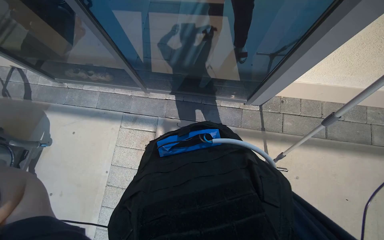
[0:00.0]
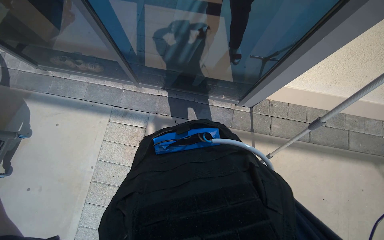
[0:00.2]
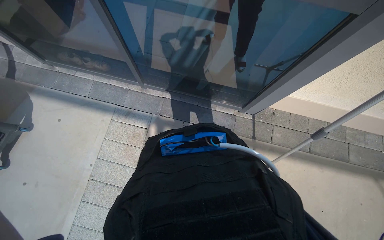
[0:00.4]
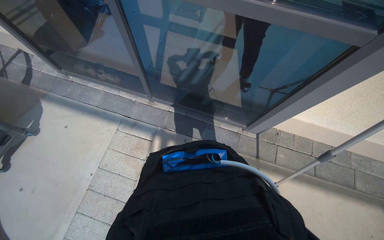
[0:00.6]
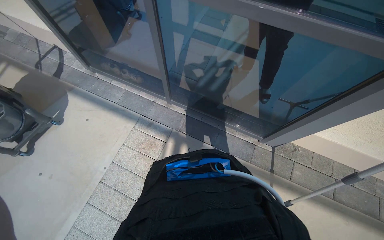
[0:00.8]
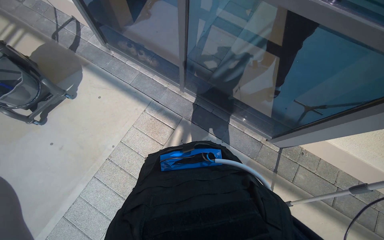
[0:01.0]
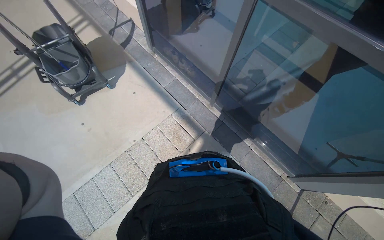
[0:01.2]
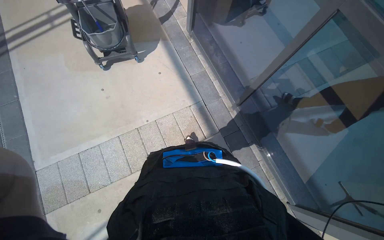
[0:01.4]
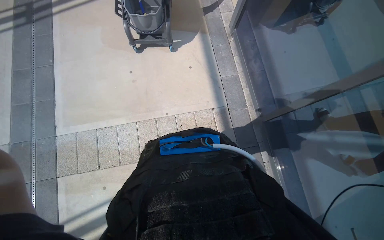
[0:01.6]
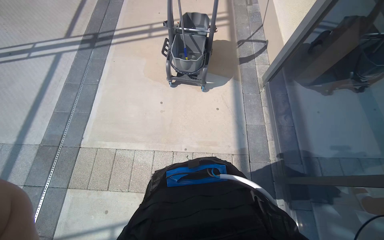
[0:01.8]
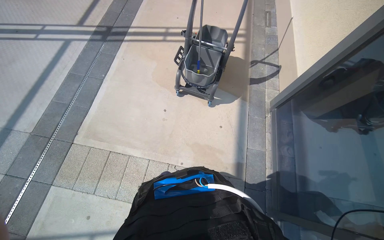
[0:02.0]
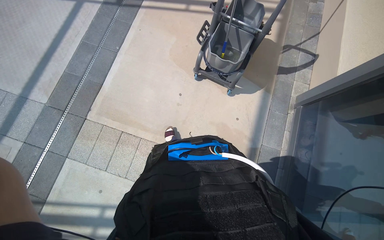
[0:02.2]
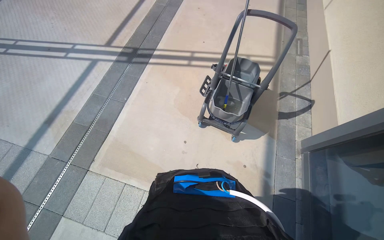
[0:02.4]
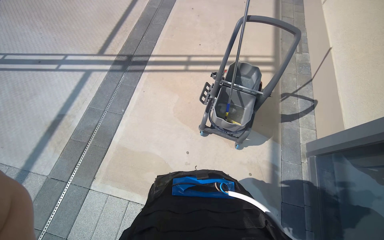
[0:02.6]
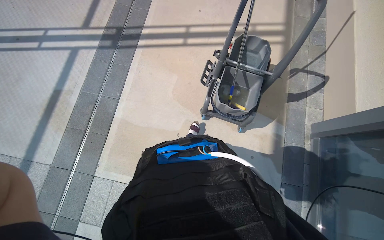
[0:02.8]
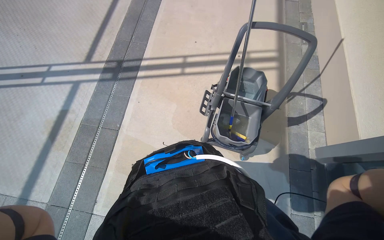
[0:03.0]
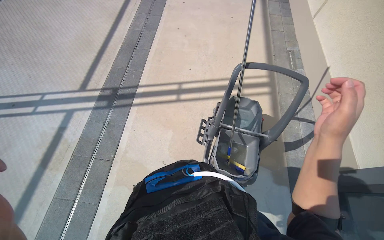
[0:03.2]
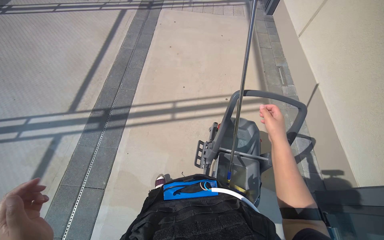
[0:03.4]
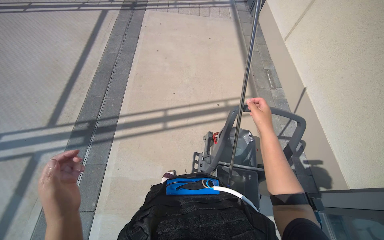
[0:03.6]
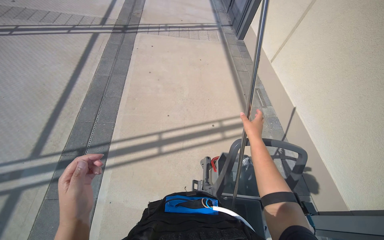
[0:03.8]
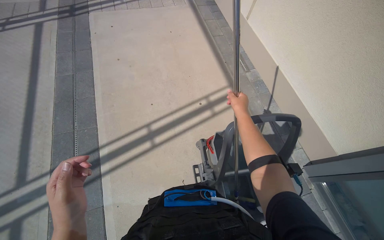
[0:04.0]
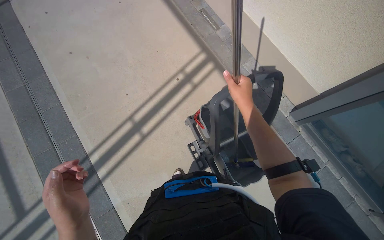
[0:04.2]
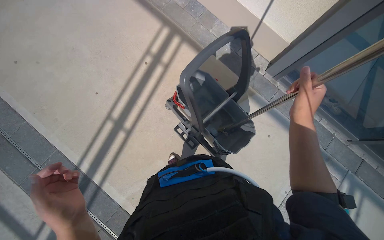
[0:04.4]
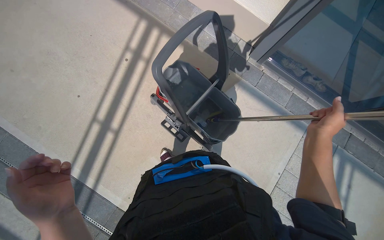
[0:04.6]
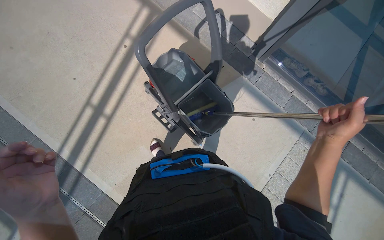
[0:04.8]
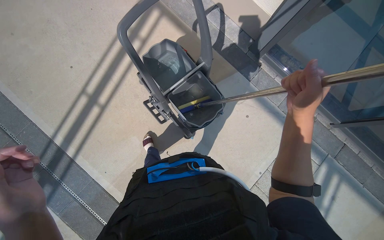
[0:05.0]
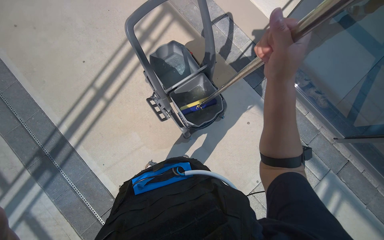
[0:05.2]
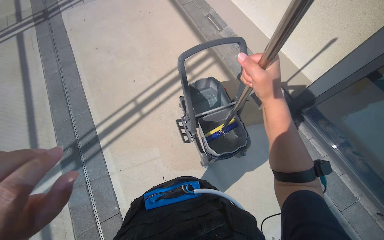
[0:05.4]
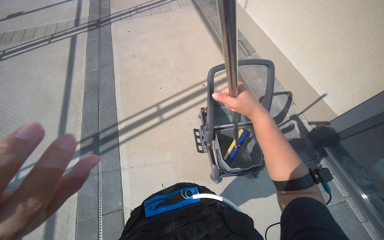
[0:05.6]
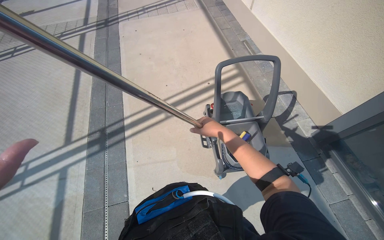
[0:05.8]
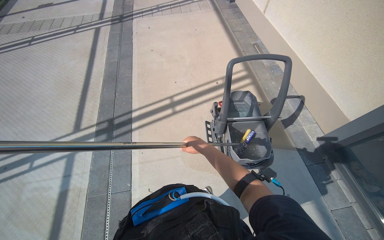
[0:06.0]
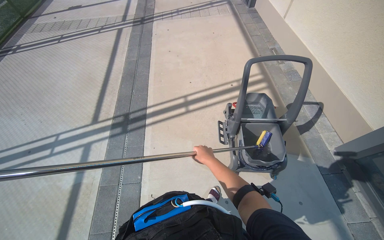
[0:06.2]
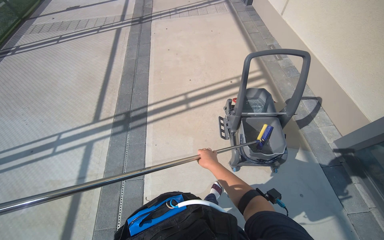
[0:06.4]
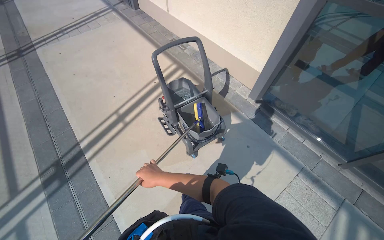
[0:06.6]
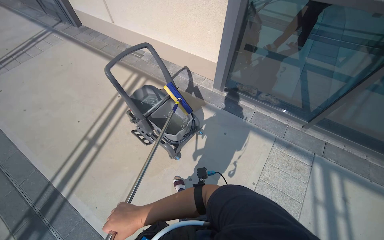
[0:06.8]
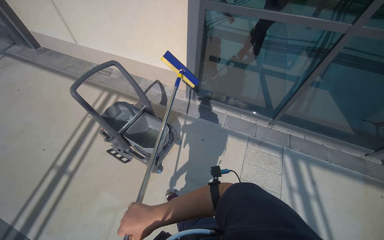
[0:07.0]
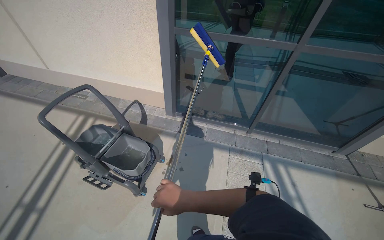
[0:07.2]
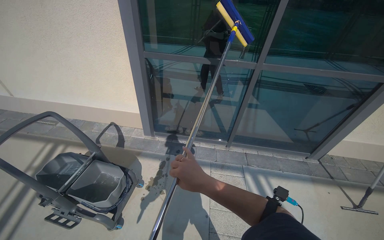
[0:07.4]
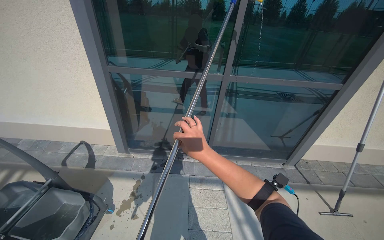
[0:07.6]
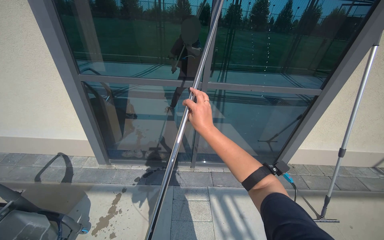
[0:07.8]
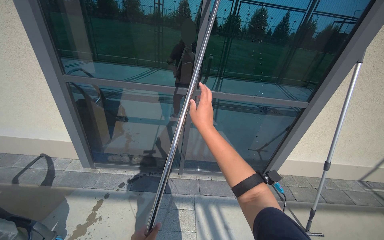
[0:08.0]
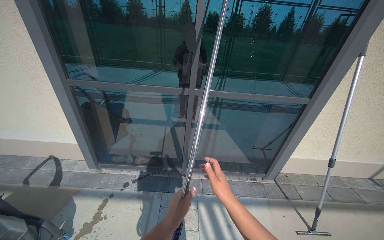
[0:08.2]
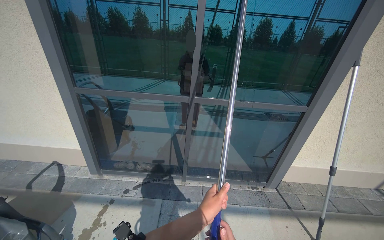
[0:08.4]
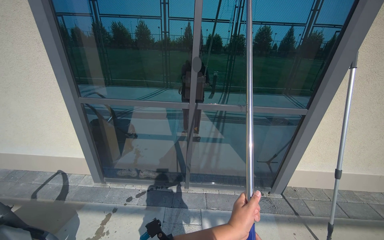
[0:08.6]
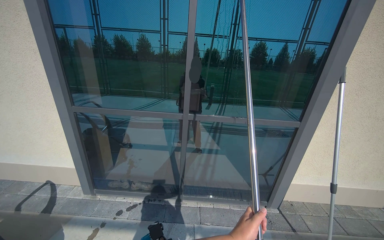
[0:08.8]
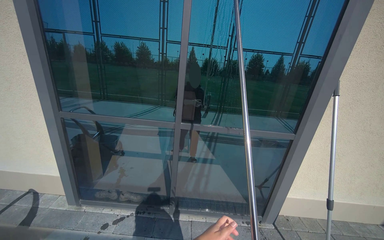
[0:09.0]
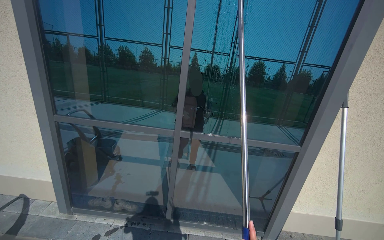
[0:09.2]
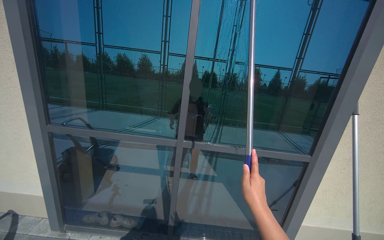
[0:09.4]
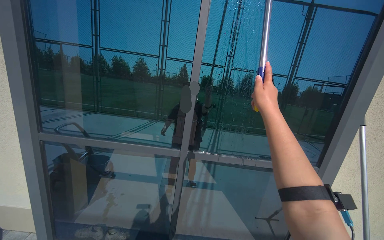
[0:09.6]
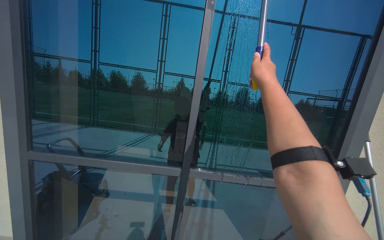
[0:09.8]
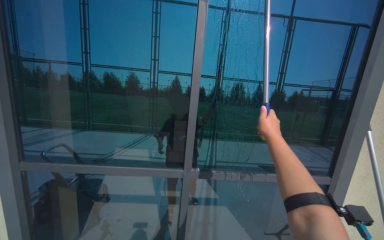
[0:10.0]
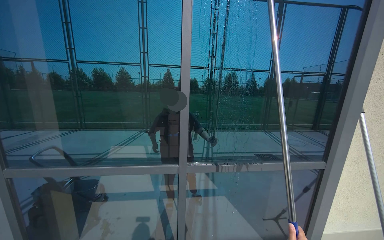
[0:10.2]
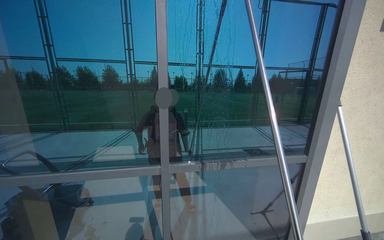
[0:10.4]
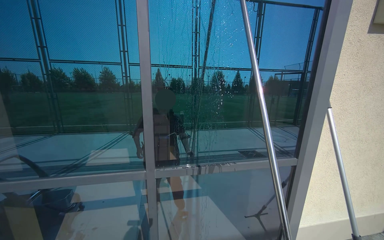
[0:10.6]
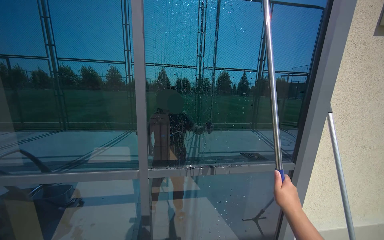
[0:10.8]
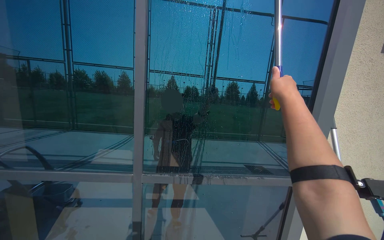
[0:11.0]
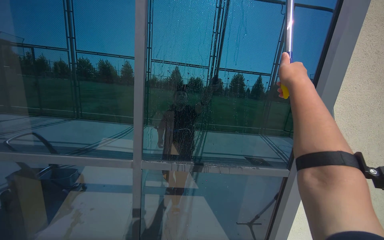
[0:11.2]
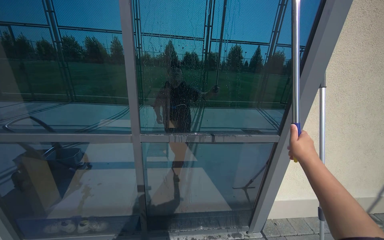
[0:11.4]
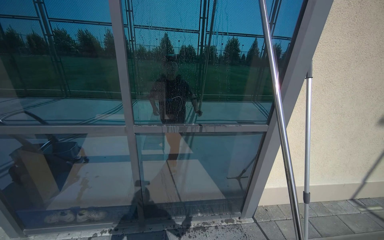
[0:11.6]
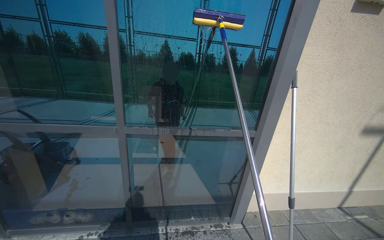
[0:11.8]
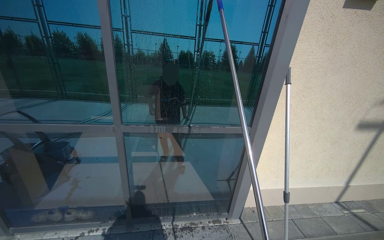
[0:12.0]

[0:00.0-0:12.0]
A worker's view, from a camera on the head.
Job: cleaning windows.
The whole recording: Scrubbing glass door with pole scrubber. The worker scrubs the glass door using a scrubber attached to a long pole.
0:00.0 to 0:01.6: The head travels some 50 cm. The wearer looks about 70 degrees further to the left.
0:01.6 to 0:03.0: The head travels some 1 m.
0:03.0 to 0:04.4: The head travels about 70 cm. The wearer's head swings some 60 degrees to the right. The camera pitches downward, by about 15 degrees.
0:04.4 to 0:06.0: The camera travels approximately 60 cm. The wearer's head swings approximately 40 degrees to the left. The view tilts about 20 degrees upward.
0:06.0 to 0:07.6: The camera travels about 50 cm. The head turns to the right by about 80 degrees. The view tips upward by some 25 degrees.
0:07.6 to 0:09.0: The head travels to the right, approximately 40 cm. The wearer looks about 15 degrees further upward.
0:10.4 to 0:12.0: The wearer moves about 40 cm.

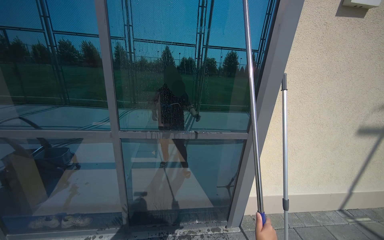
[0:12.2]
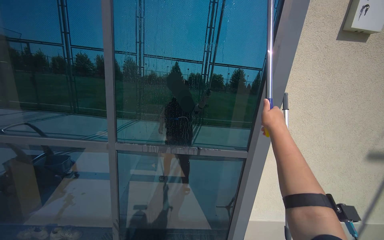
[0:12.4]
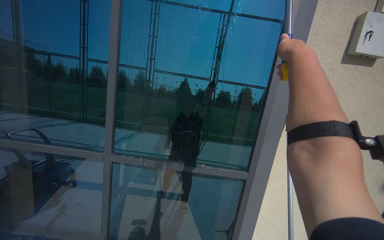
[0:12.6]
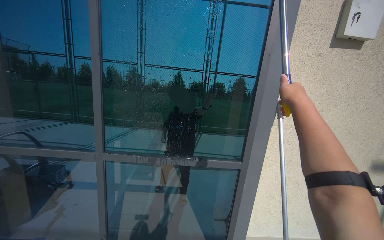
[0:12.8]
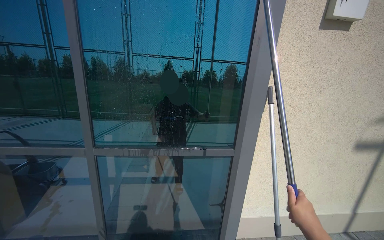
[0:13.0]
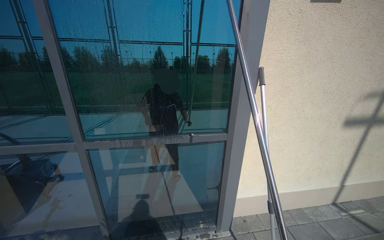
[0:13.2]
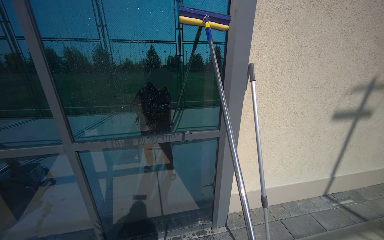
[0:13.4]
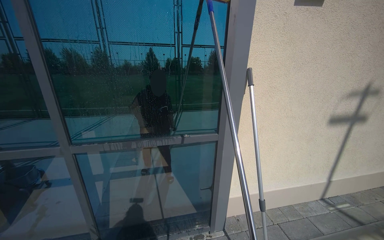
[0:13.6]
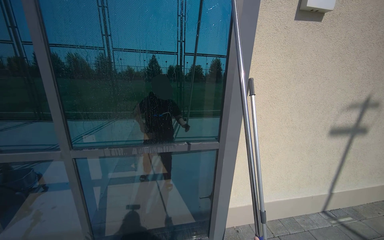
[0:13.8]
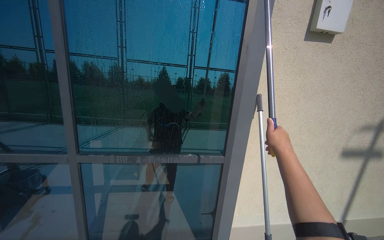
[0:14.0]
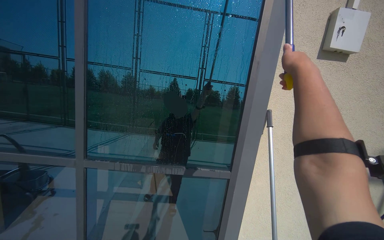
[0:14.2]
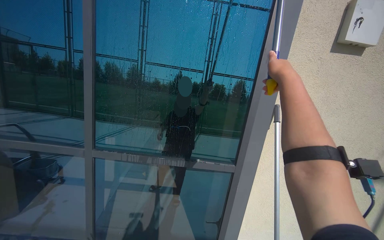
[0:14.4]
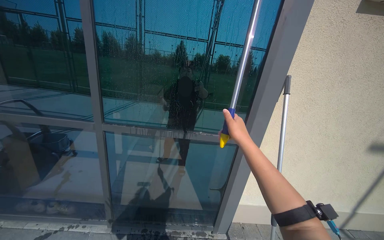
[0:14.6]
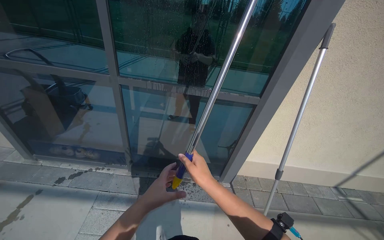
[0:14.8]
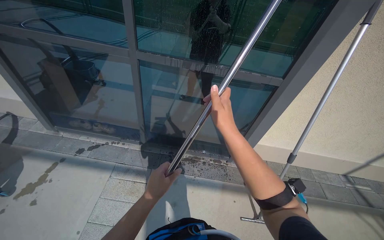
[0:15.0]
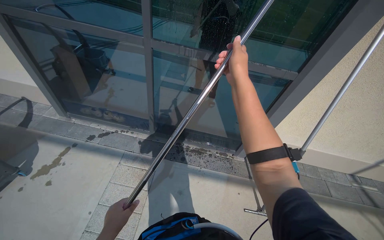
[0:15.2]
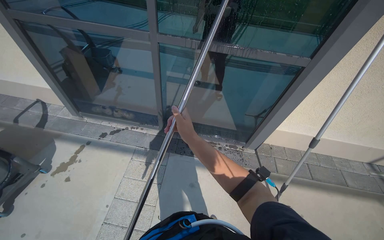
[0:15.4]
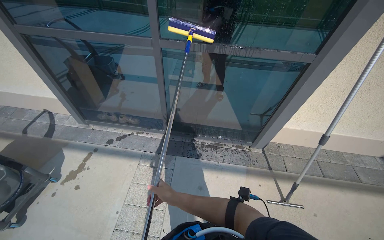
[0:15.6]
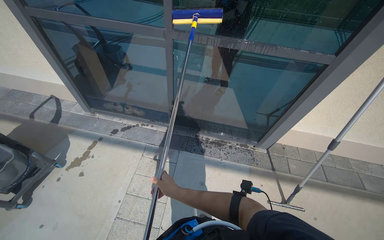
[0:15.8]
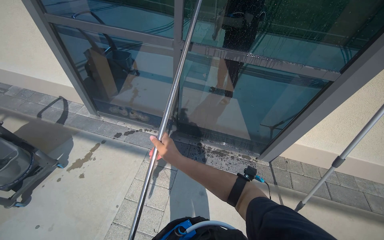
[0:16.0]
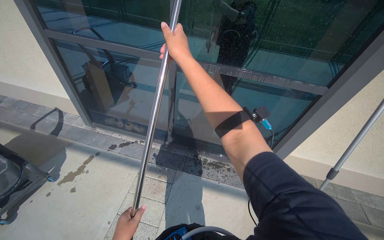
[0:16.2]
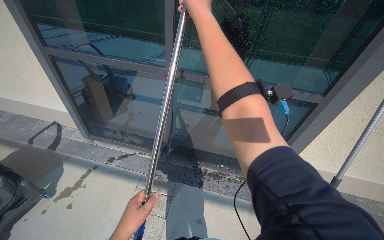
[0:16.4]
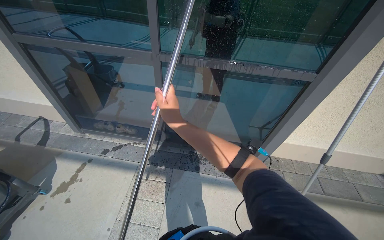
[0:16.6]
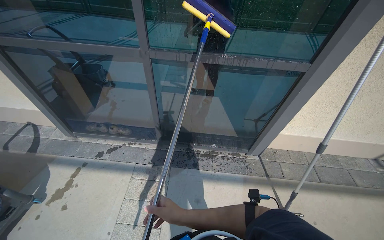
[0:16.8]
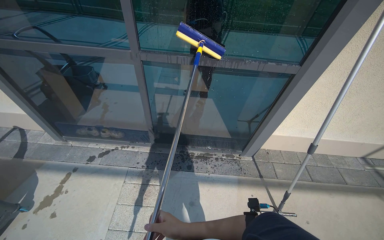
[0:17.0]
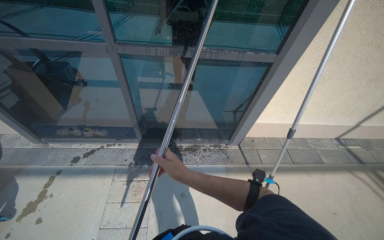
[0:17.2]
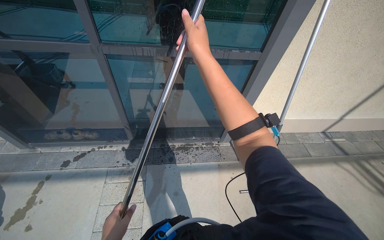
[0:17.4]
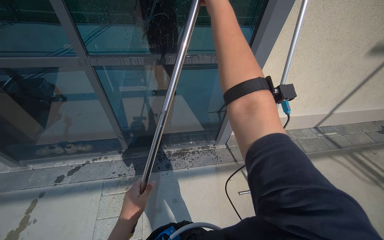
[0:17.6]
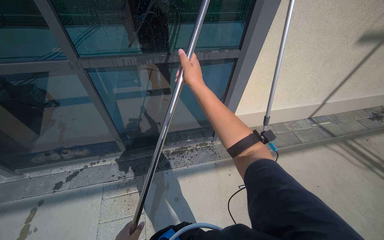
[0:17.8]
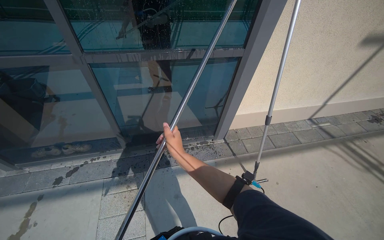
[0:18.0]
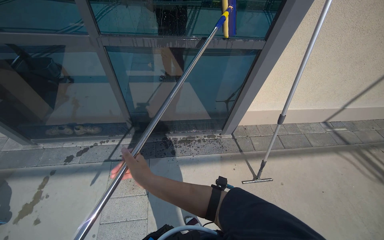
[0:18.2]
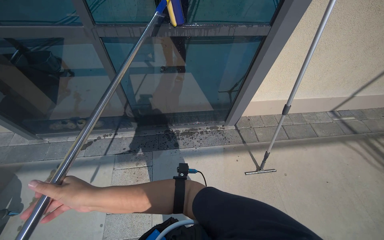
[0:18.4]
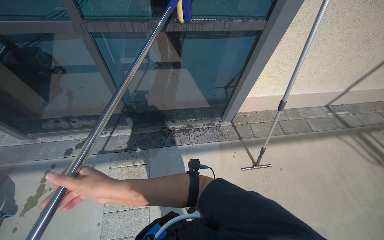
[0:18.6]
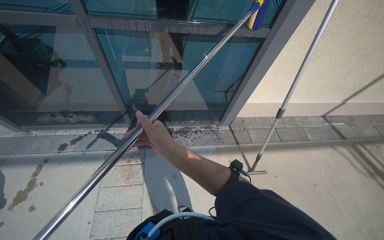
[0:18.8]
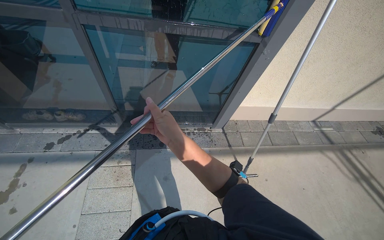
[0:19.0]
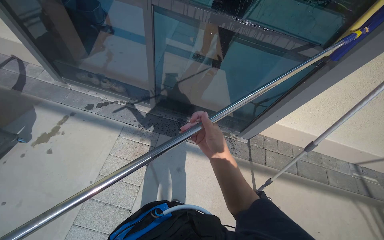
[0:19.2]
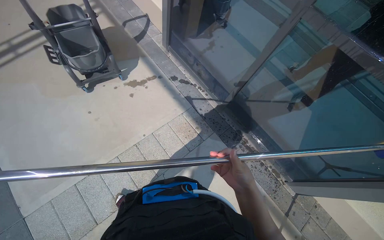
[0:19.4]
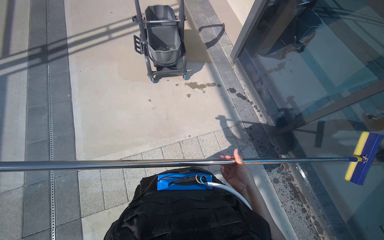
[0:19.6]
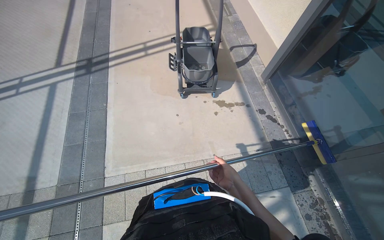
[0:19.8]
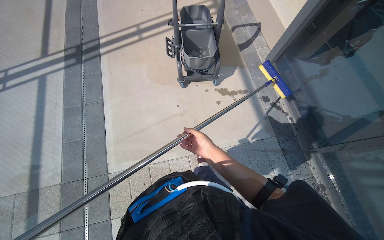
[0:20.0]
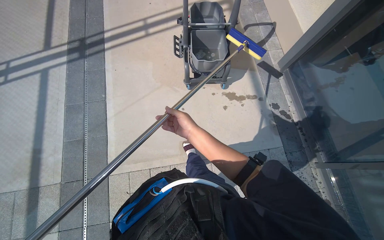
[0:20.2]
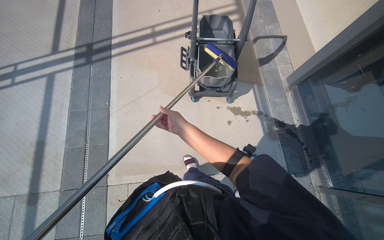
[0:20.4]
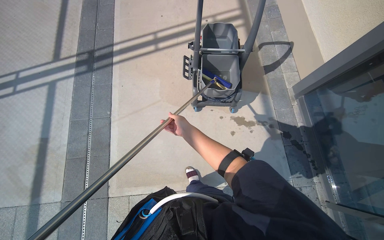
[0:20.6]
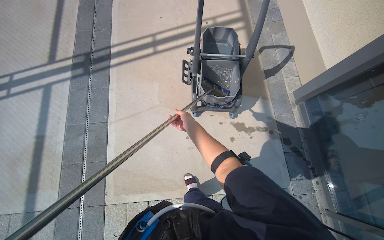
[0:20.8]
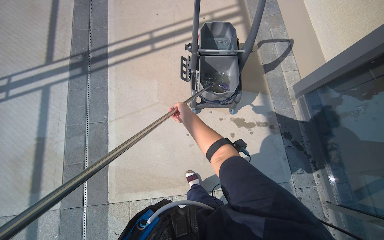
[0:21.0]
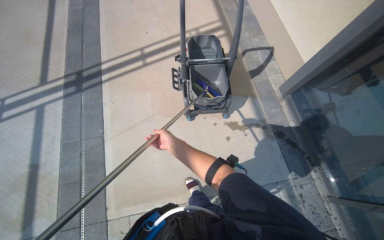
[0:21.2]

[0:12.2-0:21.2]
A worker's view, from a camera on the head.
Job: cleaning windows.
The whole recording: Scrubbing glass door with pole scrubber. The worker scrubs the glass door using a scrubber attached to a long pole.
0:13.8 to 0:15.2: The wearer looks about 20 degrees further to the left. The view tips downward by approximately 30 degrees.
0:15.2 to 0:16.6: The right hand moves up and down the picture over about 50 cm, changing direction 2 times.
0:18.2 to 0:19.8: The head travels about 50 cm. The head turns to the left by about 85 degrees.
0:19.8 to 0:21.2: The camera is carried about 50 cm.
